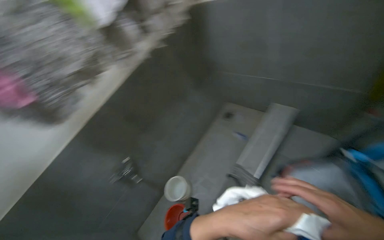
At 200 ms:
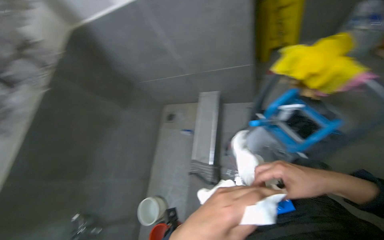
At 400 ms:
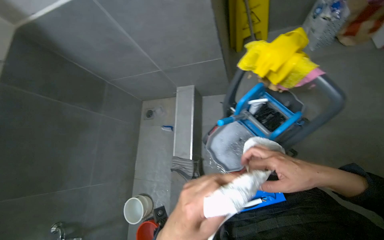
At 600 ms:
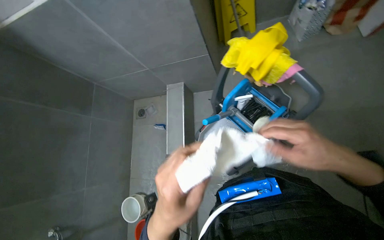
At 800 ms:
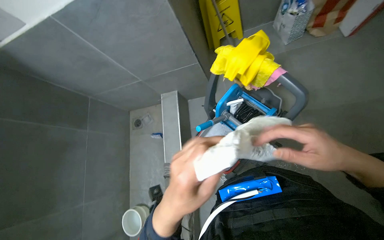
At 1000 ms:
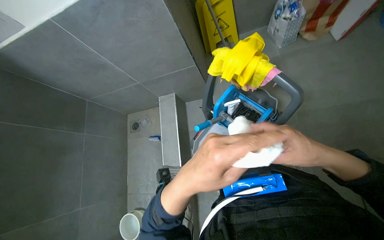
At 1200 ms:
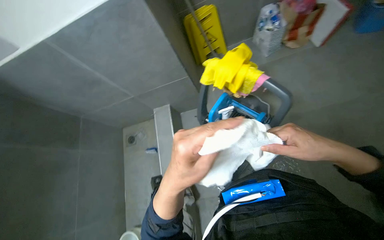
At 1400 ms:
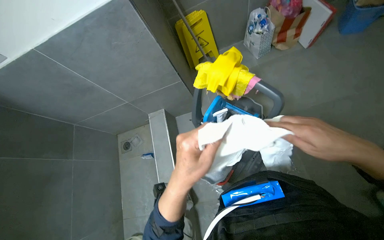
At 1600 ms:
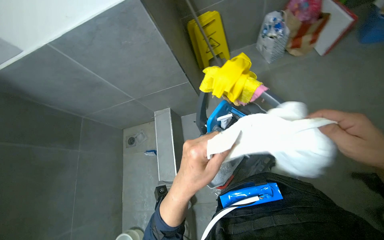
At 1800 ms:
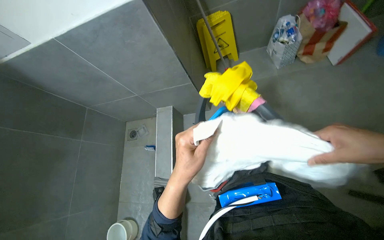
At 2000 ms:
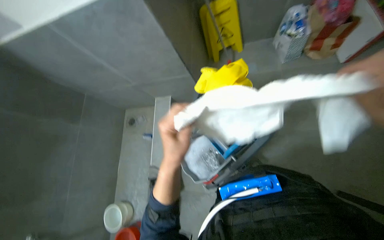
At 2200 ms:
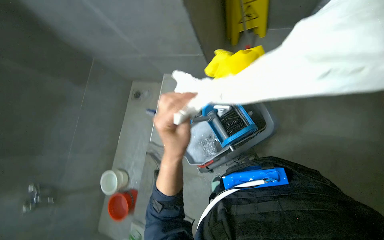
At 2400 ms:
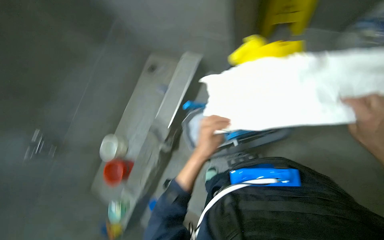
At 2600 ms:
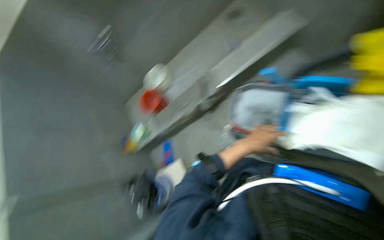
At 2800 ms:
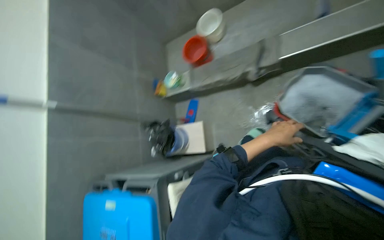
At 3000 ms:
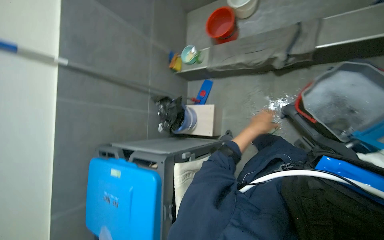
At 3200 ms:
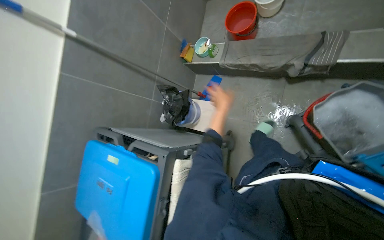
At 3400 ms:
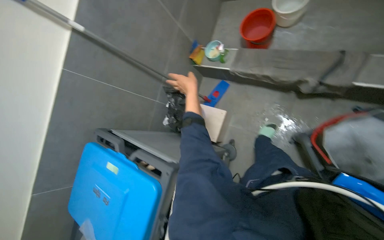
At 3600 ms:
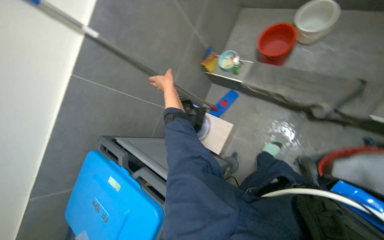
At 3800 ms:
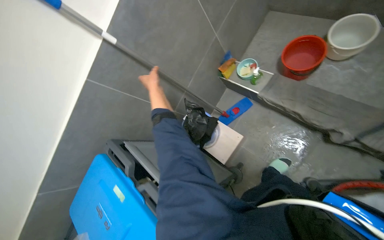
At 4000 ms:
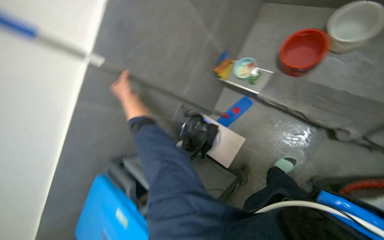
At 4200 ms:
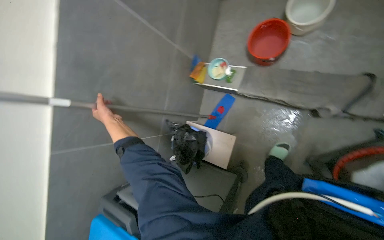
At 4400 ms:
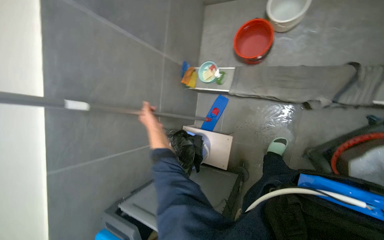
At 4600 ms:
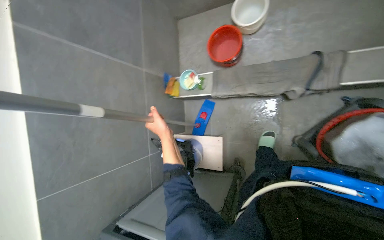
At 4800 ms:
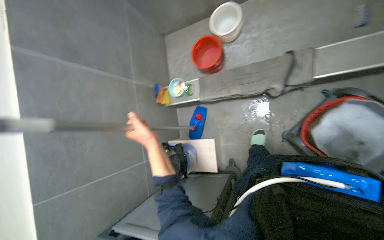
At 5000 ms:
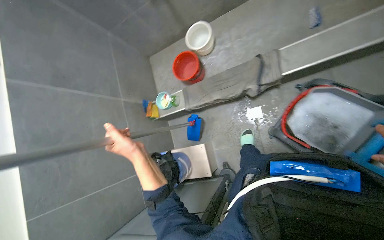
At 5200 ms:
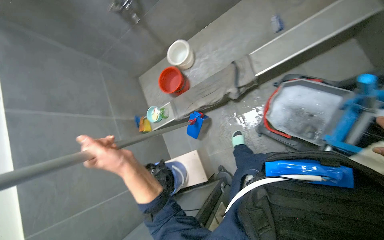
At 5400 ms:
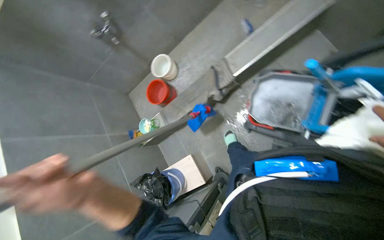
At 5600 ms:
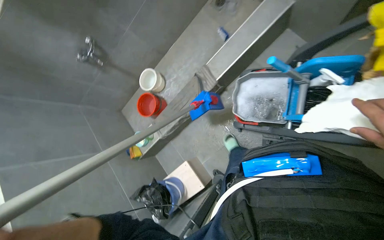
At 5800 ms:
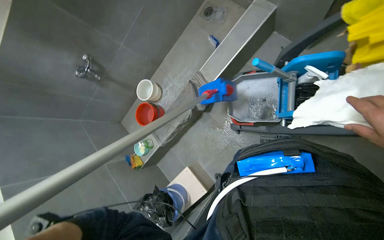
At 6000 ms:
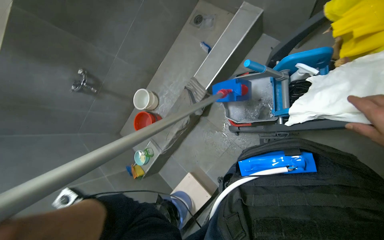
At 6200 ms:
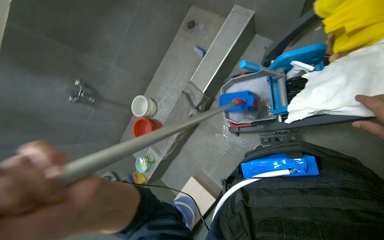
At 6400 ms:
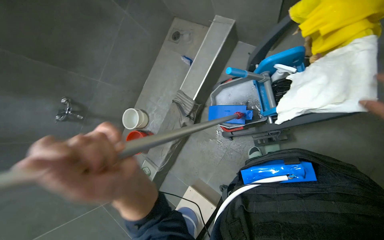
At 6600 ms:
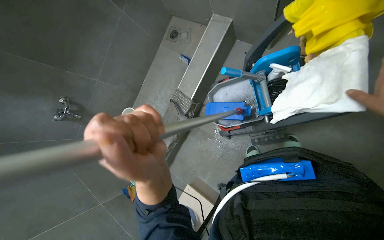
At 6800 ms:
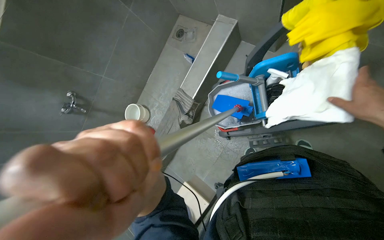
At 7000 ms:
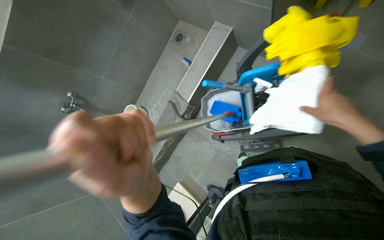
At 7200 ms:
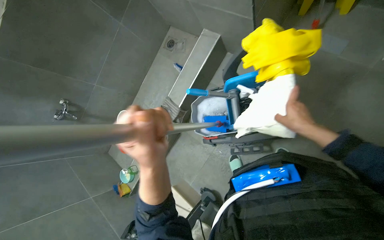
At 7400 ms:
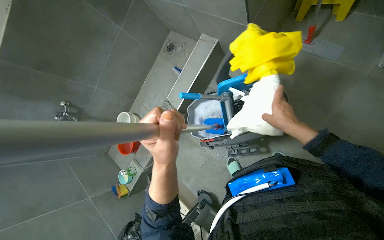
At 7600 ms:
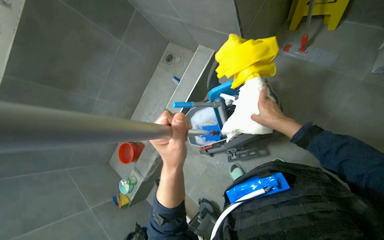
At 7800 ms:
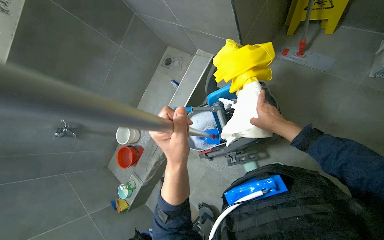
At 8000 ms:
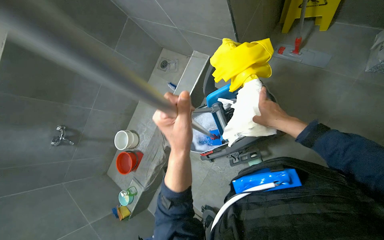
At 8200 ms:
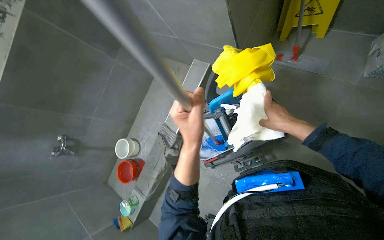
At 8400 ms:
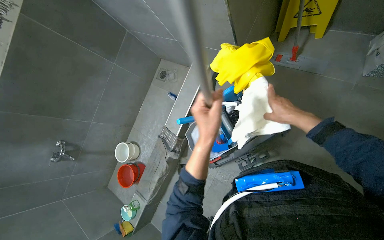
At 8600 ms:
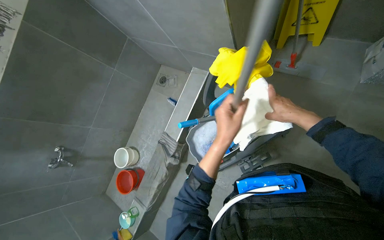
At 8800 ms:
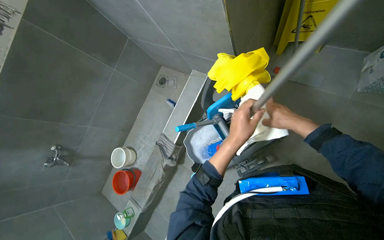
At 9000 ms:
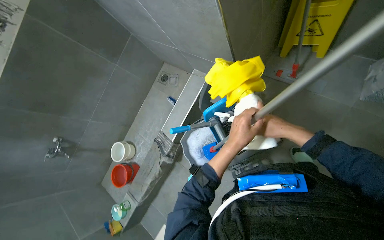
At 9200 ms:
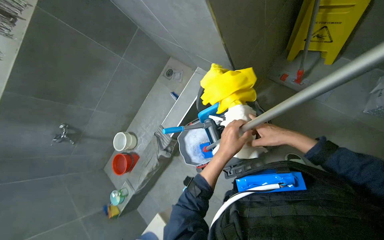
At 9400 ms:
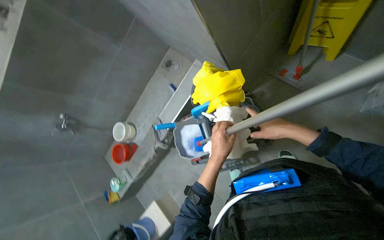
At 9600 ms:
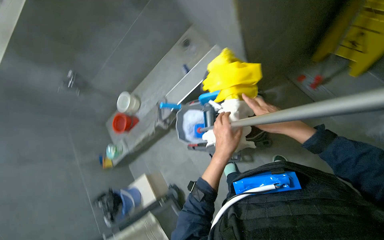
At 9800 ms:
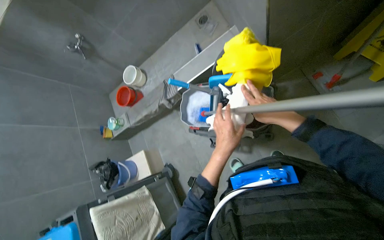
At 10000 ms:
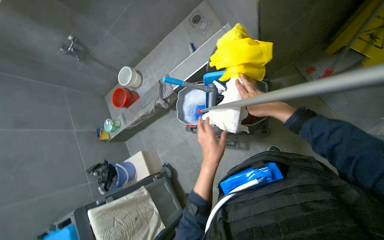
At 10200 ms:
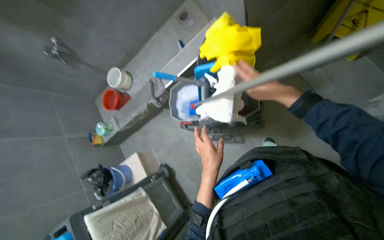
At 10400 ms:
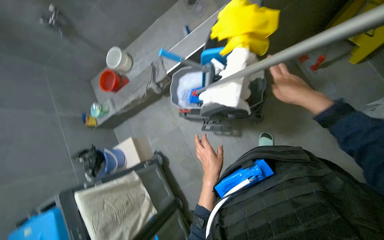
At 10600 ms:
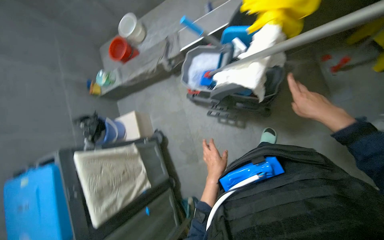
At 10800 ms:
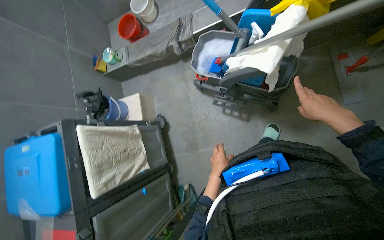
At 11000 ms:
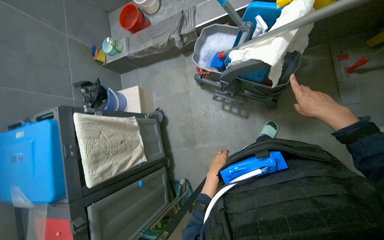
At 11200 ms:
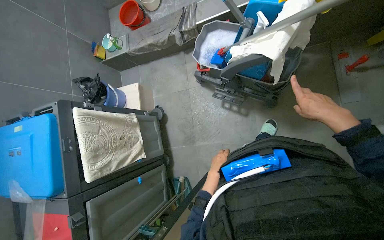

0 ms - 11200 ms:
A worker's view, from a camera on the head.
Job: preparing cleaning supplies.
The whole recording: Preparing mop for cleaning. The worker takes a cloth, folds it, attaches it to a mop, and dips it into cleaning solution.
0 ms - 1600 ms: The wearer looks about 45 degrees further to the right.
1600 ms - 3200 ms: The head turns to the left by some 95 degrees. The view tilts roughly 50 degrees downward.
4800 ms - 6400 ms: The head travels approximately 50 cm. The view tilts some 25 degrees upward. Everything in view rotates roughly 50 degrees counterclockwise.
9600 ms - 11200 ms: The view tilts some 15 degrees downward. The scene rotates clockwise by about 25 degrees. The left hand goes about 50 cm down the picture.

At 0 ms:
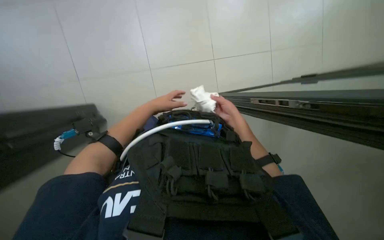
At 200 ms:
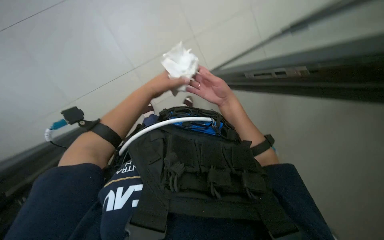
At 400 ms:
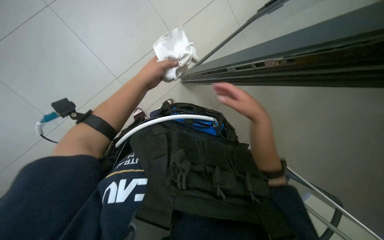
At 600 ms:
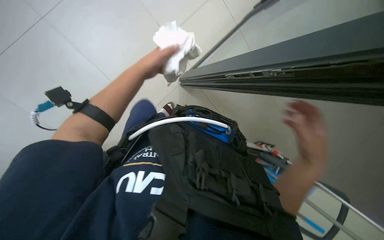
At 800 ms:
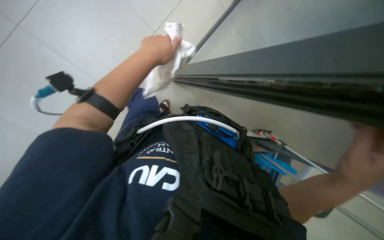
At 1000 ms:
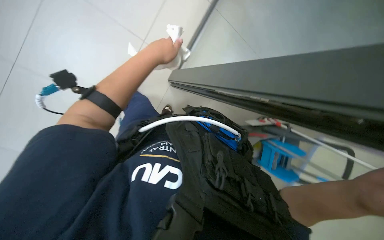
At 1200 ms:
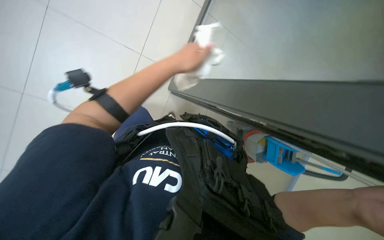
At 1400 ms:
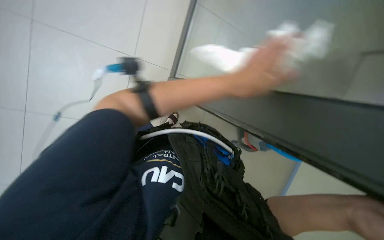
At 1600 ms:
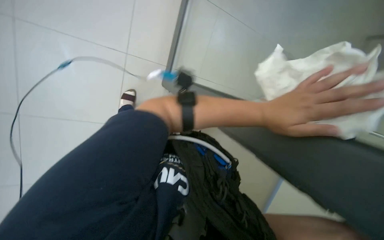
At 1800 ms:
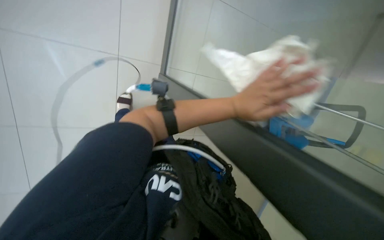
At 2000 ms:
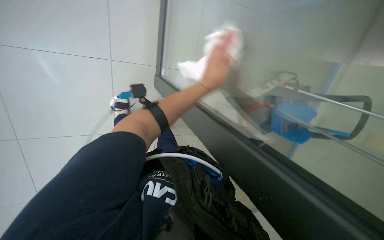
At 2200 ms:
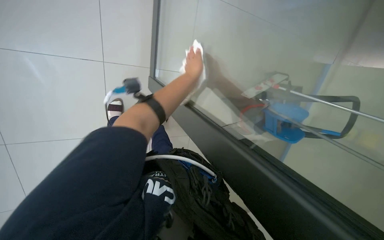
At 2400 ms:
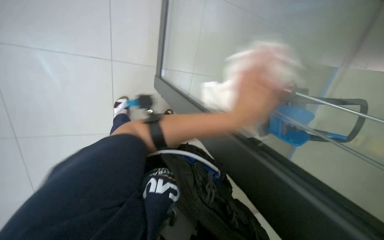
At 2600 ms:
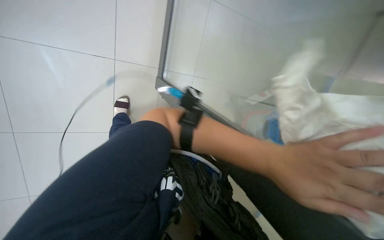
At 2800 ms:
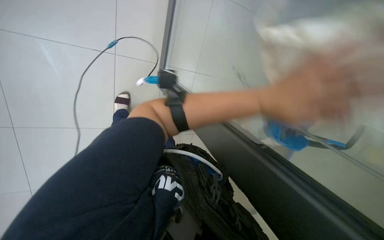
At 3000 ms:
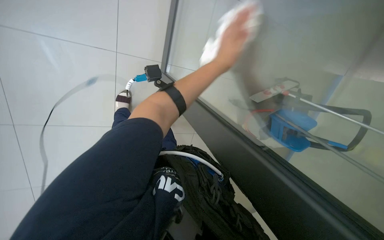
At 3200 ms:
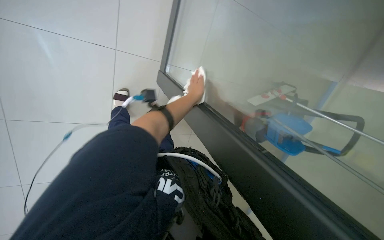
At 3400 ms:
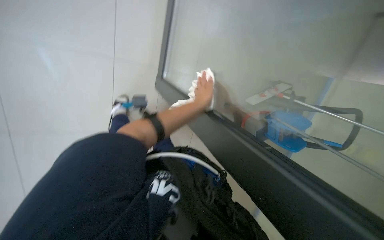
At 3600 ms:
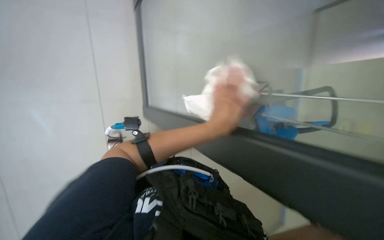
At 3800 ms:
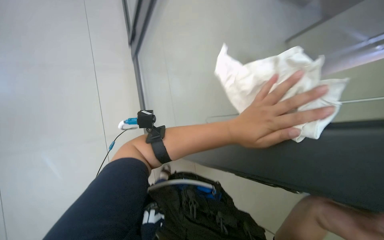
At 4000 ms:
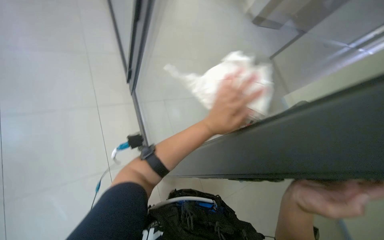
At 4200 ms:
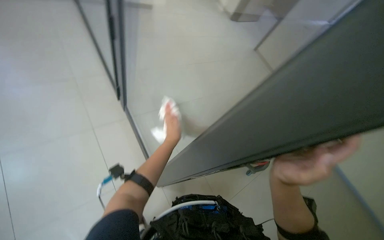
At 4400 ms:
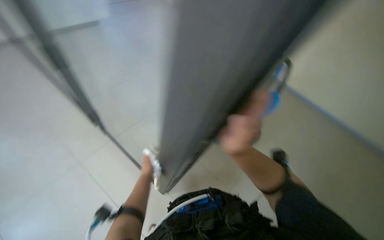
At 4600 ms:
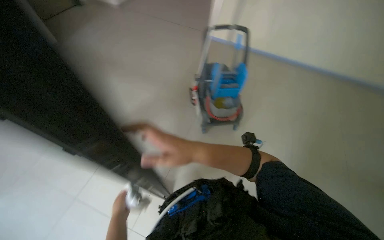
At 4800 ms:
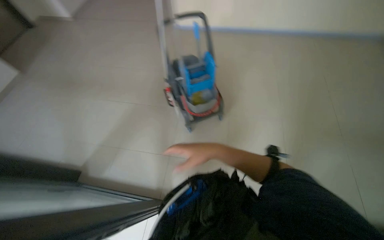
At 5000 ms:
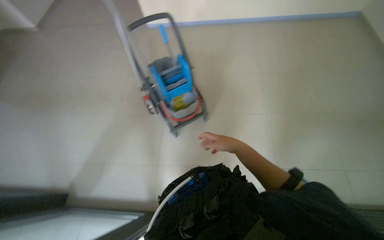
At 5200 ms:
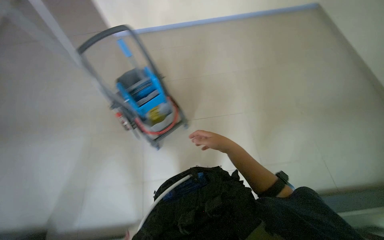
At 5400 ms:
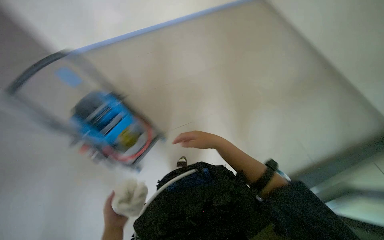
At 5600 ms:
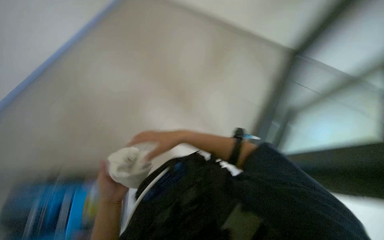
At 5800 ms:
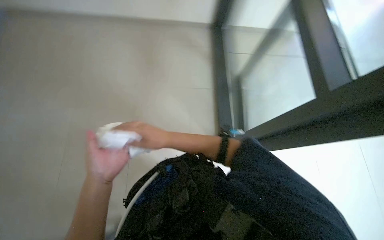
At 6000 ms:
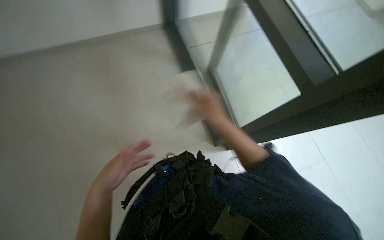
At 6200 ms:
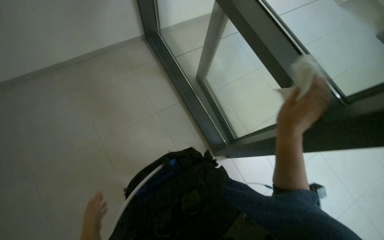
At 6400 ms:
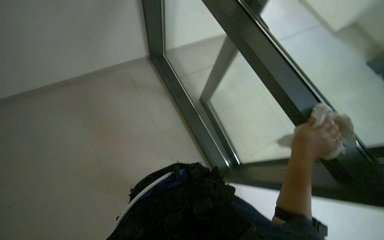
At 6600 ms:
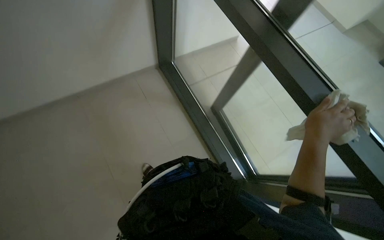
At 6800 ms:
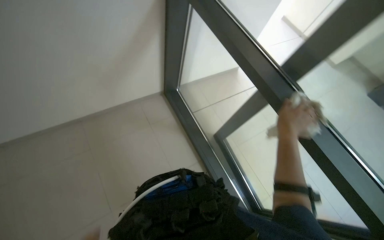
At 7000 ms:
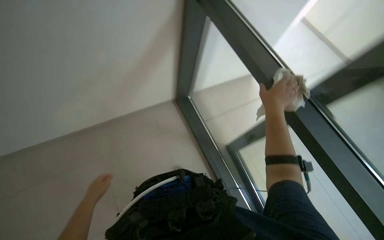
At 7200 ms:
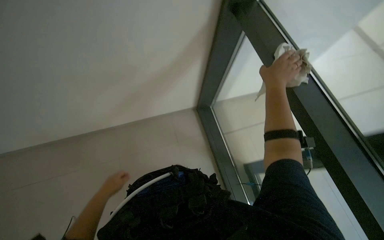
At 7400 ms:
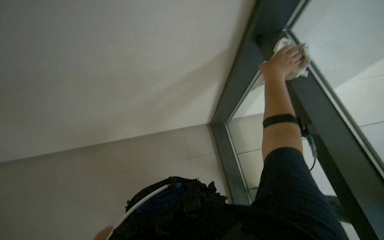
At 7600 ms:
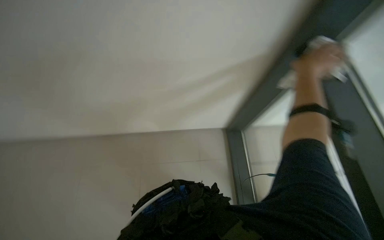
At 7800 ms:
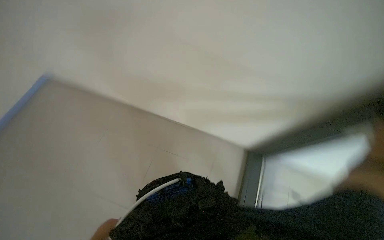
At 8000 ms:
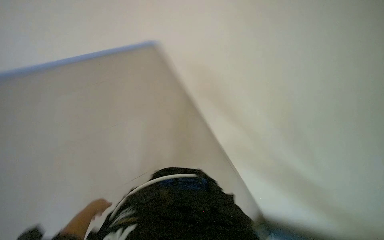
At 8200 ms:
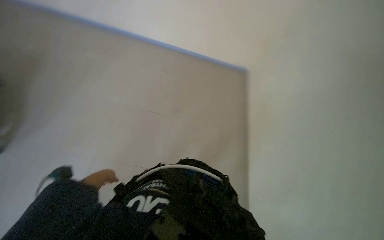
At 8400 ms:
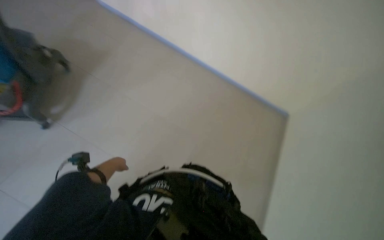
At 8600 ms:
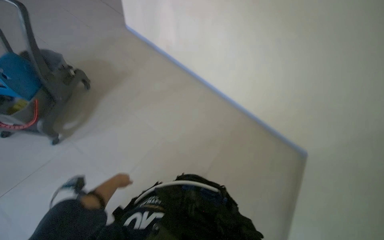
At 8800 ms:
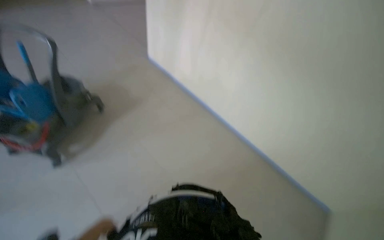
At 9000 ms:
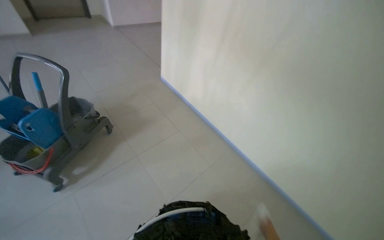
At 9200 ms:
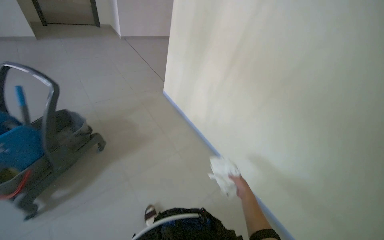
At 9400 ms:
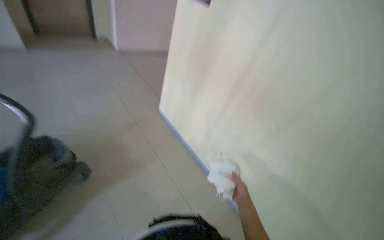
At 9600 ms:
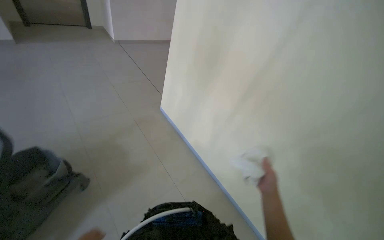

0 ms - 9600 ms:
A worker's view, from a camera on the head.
Job: wiping surfaces.
The whole recording: Wiping office surfaces. The worker wipes various office surfaces, including glass partitions and walls, with a white cloth.
0 ms - 1600 ms: Everything in view rotates roughly 35 degrees clockwise. The left hand travels nearer to the camera and to the right by some 30 cm.
1600 ms - 3200 ms: The left hand goes up and down the picture, some 25 cm each way, reversing 3 times.
3200 ms - 4800 ms: The wearer's head swings approximately 85 degrees to the right. The view tips upward by approximately 15 degrees.
4800 ms - 6400 ms: The camera is carried some 50 cm. The head rotates roughly 45 degrees to the right.
6400 ms - 8000 ms: The head rotates about 35 degrees to the left.
8000 ms - 9600 ms: The wearer moves approximately 60 cm. The view tilts roughly 35 degrees upward.
